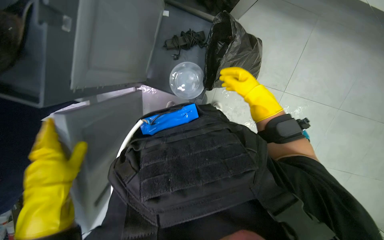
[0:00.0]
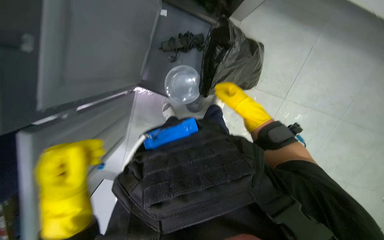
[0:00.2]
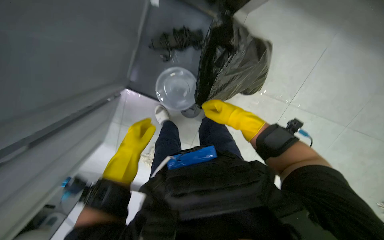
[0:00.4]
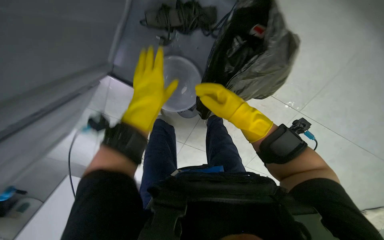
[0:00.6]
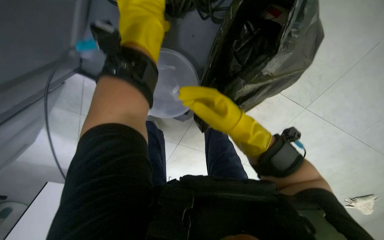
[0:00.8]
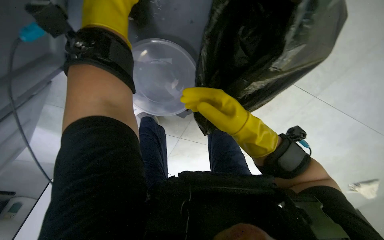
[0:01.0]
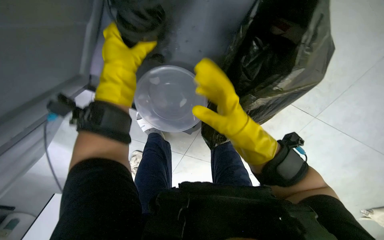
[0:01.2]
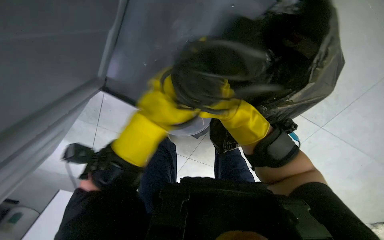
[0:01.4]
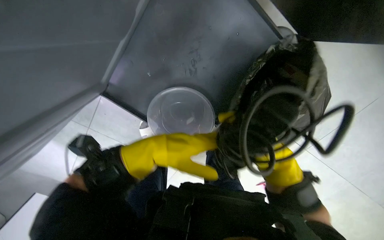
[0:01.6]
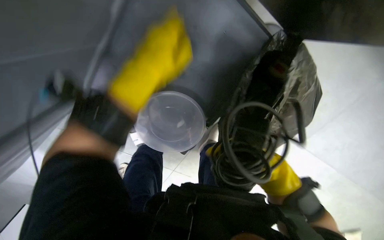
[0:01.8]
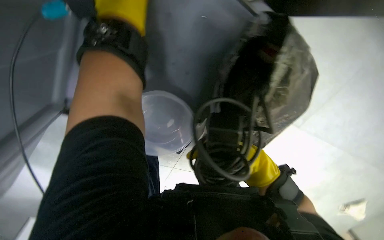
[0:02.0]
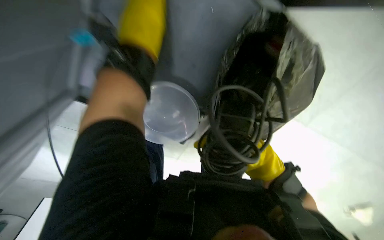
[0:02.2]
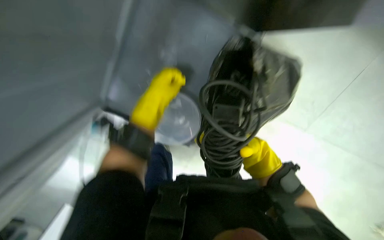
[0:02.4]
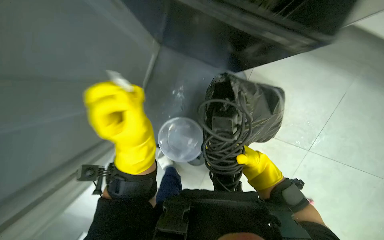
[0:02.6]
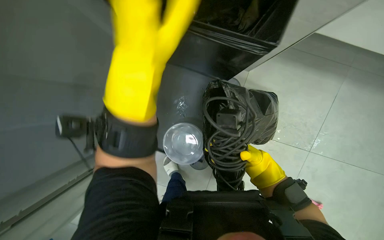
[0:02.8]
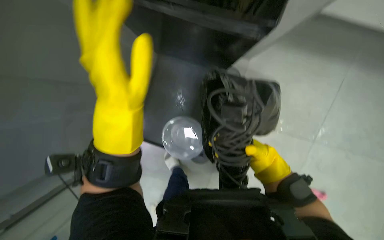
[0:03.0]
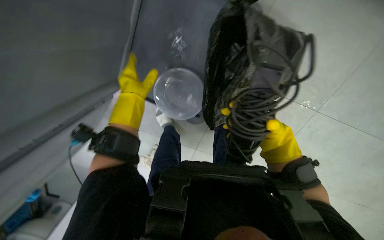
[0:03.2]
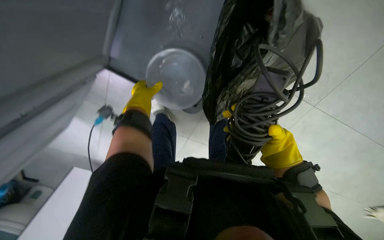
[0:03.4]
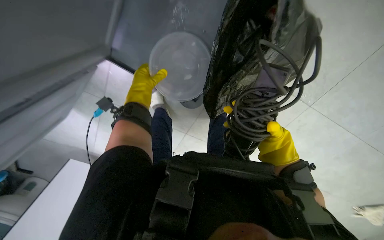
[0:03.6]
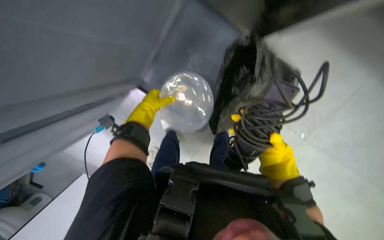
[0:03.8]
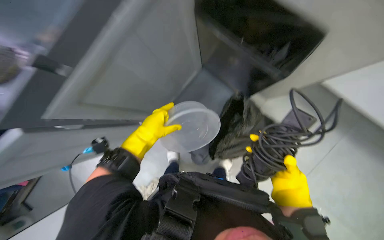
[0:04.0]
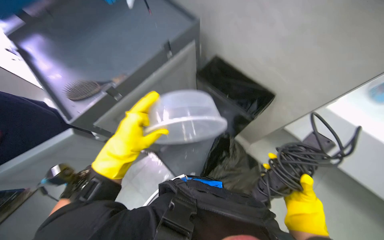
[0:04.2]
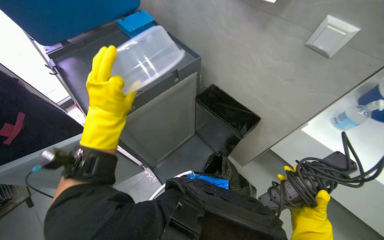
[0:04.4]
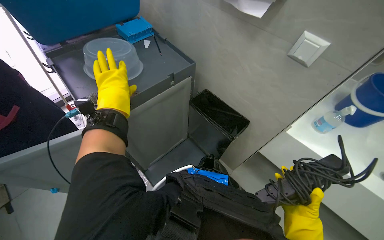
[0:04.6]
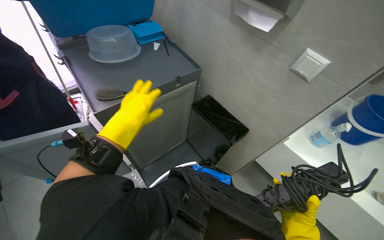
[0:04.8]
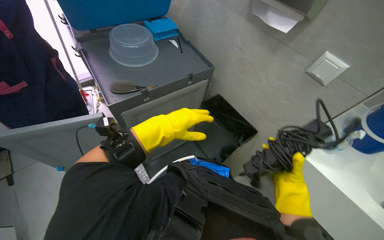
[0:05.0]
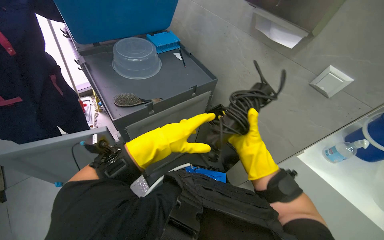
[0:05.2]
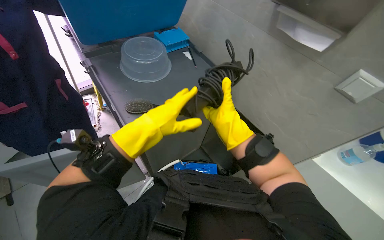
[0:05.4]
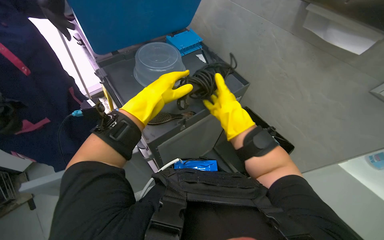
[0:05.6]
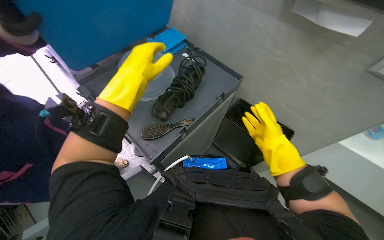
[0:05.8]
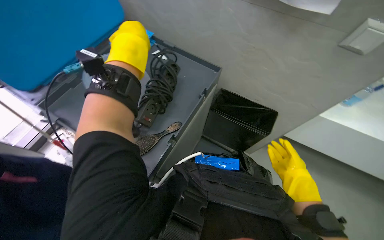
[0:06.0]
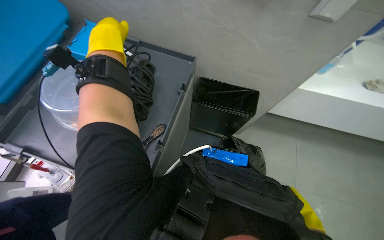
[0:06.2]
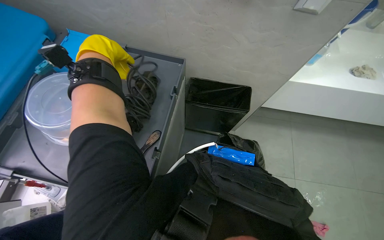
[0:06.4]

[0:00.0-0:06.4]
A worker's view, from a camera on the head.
Job: preparing cleaning supplies.
The whole recording: Organizing items on cleaning cart. The worker places trash bags and other items into the cleaning cart compartments.
0:00.0 to 0:01.6: The left hand shifts approximately 30 cm to the right and farther from the camera, and reaches about 50 cm up the picture, then returns. Meanwhile the right hand shifts approximately 10 cm down the picture.
0:01.6 to 0:03.2: The right hand shifts approximately 10 cm to the left.
0:03.2 to 0:04.8: The view tips upward by some 20 degrees. The right hand goes roughly 10 cm to the right. Meanwhile the left hand moves about 15 cm farther from the camera and comes back.
0:04.8 to 0:06.4: The head rotates about 40 degrees to the right. The view tilts some 10 degrees downward.

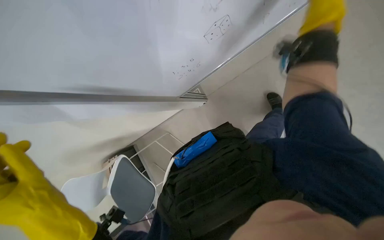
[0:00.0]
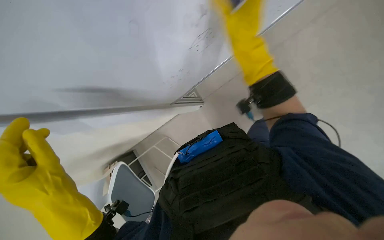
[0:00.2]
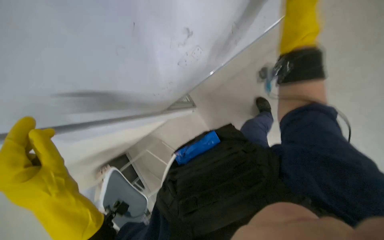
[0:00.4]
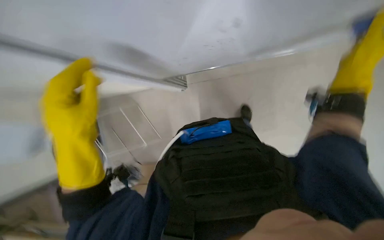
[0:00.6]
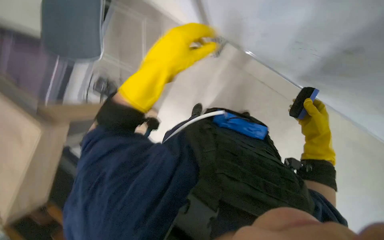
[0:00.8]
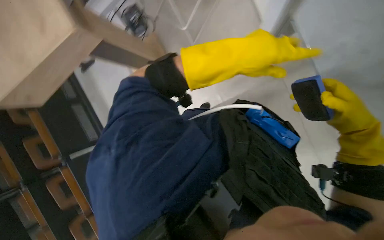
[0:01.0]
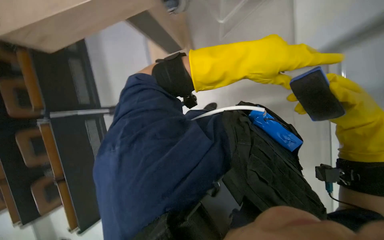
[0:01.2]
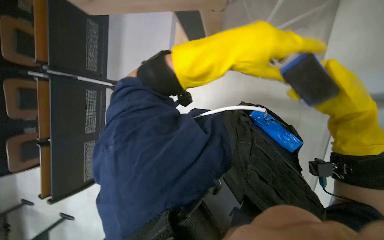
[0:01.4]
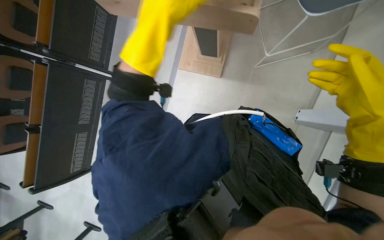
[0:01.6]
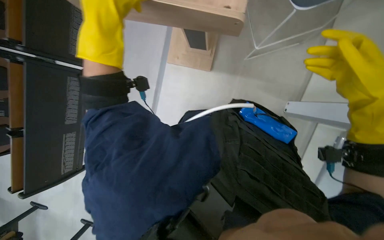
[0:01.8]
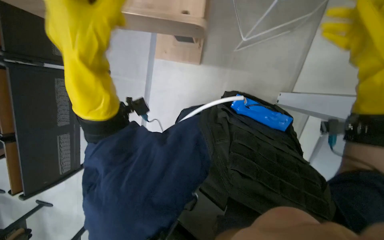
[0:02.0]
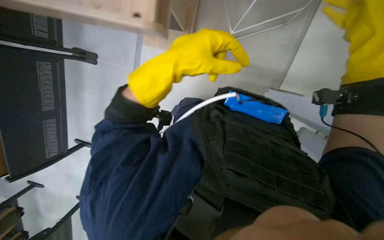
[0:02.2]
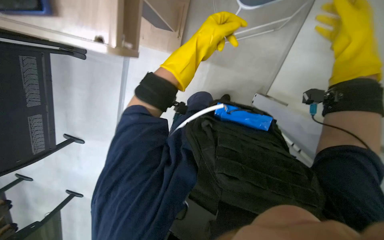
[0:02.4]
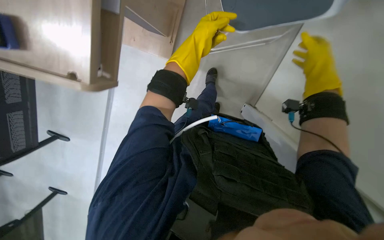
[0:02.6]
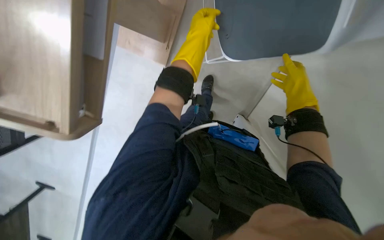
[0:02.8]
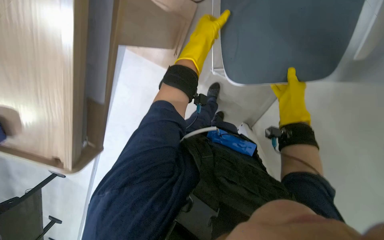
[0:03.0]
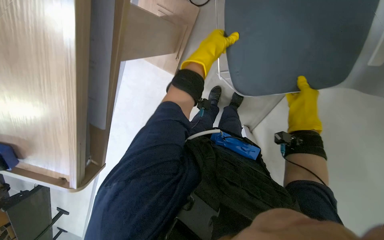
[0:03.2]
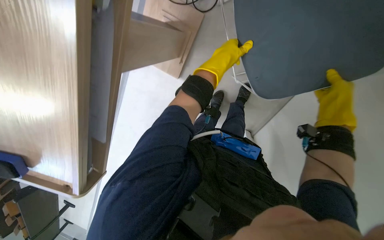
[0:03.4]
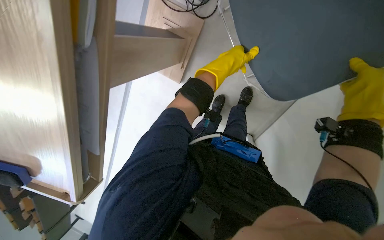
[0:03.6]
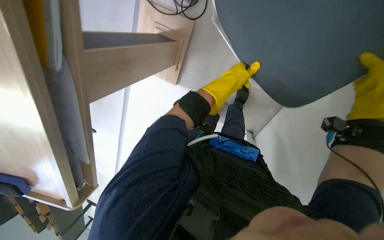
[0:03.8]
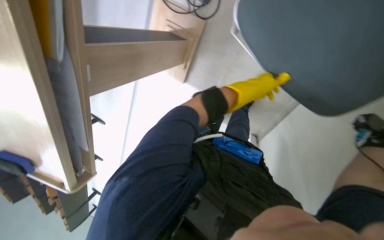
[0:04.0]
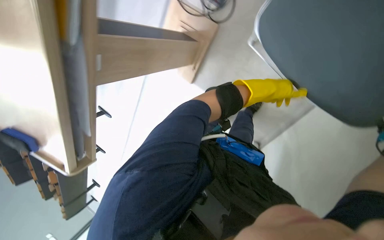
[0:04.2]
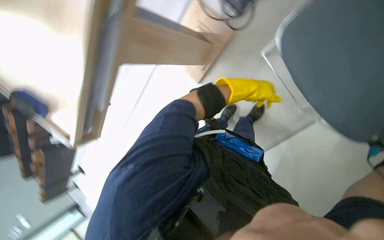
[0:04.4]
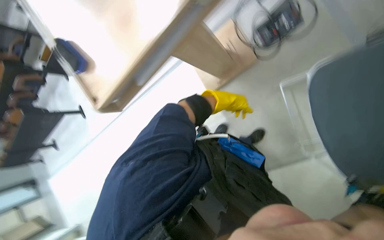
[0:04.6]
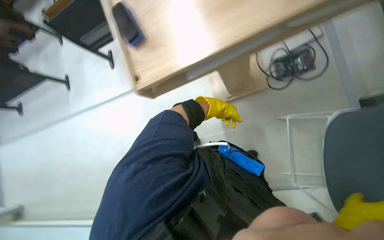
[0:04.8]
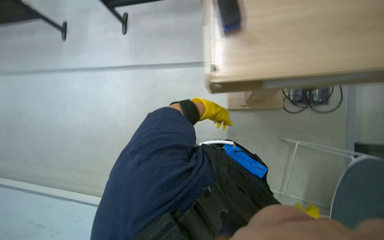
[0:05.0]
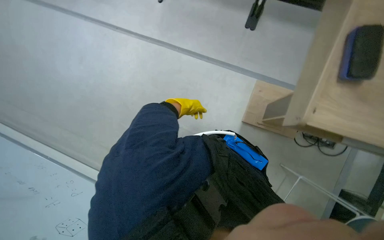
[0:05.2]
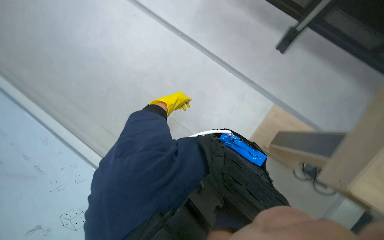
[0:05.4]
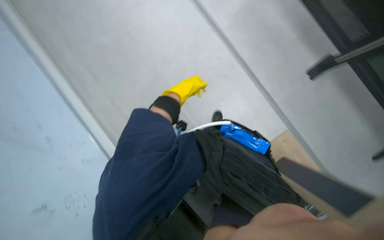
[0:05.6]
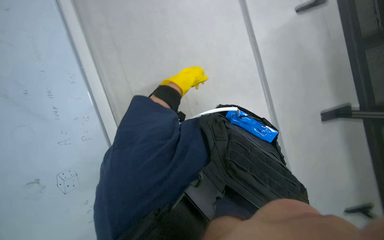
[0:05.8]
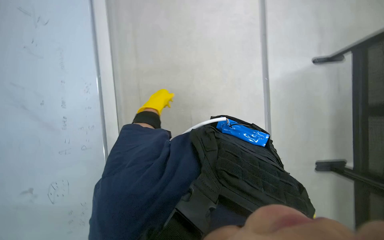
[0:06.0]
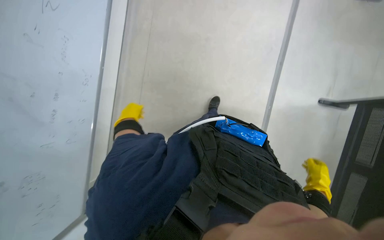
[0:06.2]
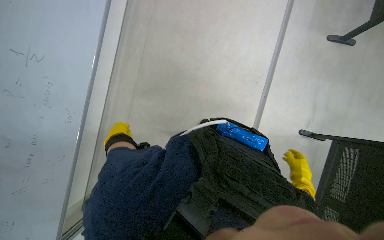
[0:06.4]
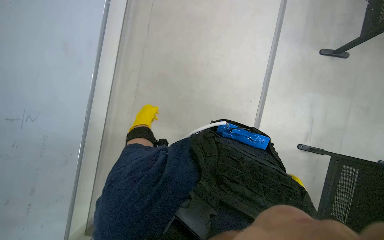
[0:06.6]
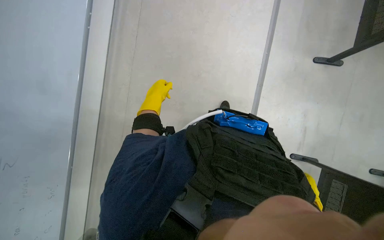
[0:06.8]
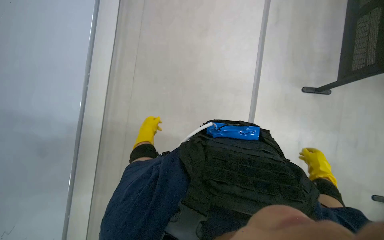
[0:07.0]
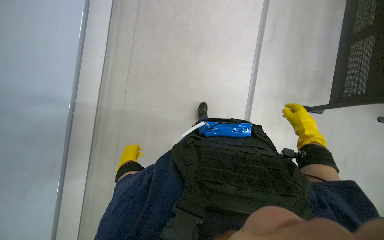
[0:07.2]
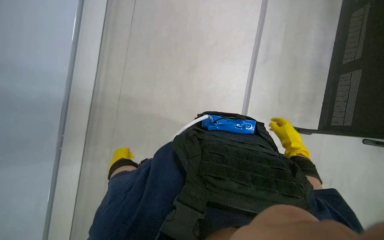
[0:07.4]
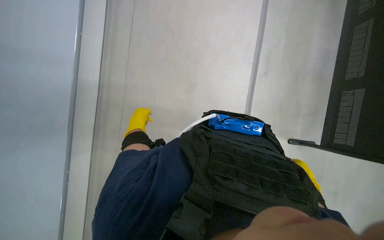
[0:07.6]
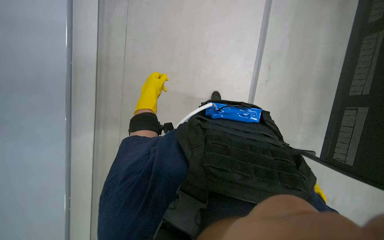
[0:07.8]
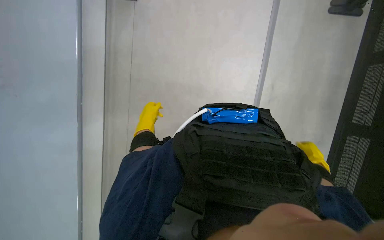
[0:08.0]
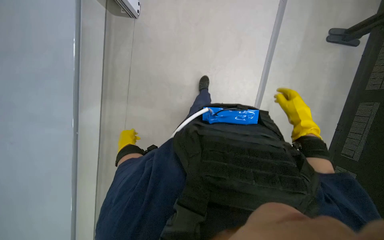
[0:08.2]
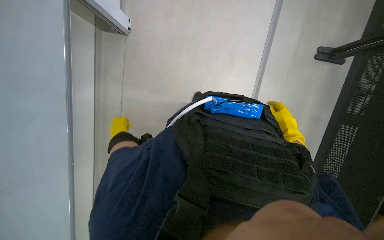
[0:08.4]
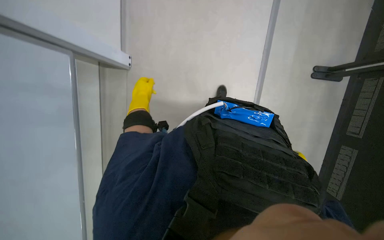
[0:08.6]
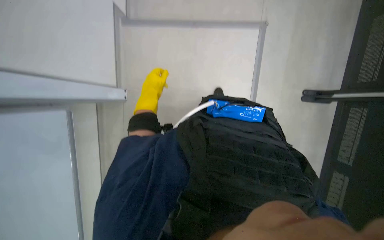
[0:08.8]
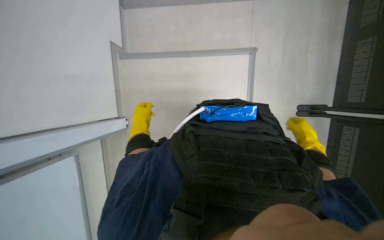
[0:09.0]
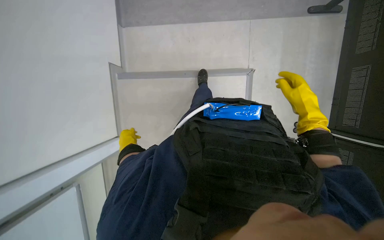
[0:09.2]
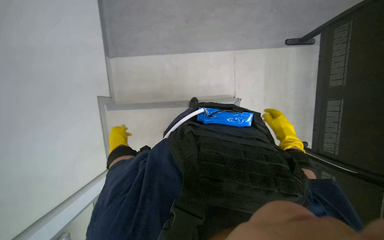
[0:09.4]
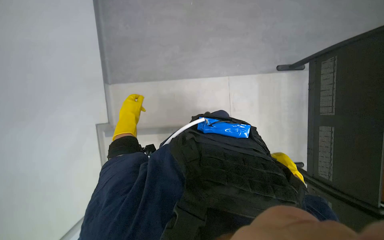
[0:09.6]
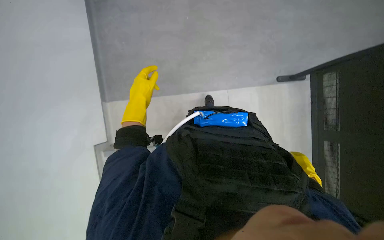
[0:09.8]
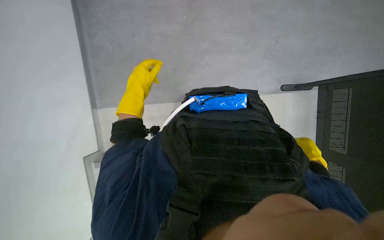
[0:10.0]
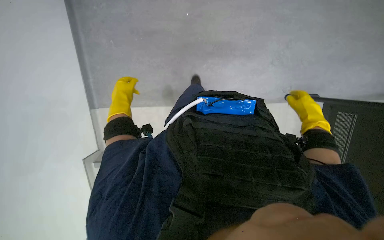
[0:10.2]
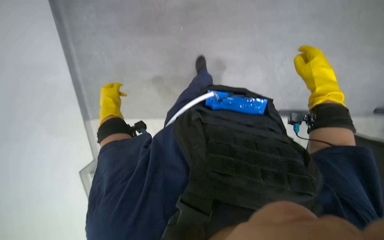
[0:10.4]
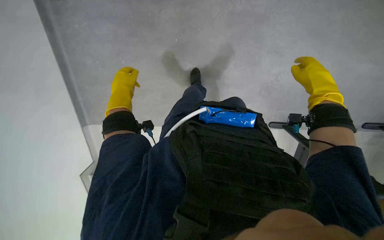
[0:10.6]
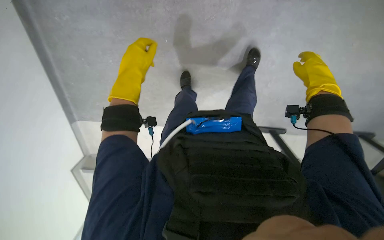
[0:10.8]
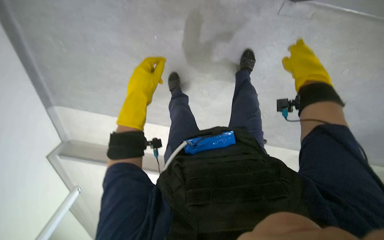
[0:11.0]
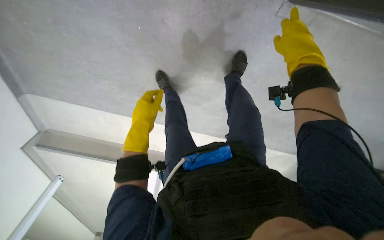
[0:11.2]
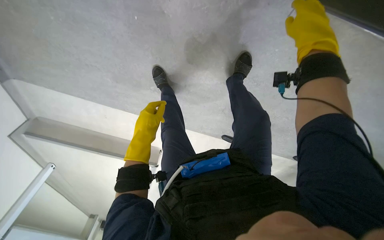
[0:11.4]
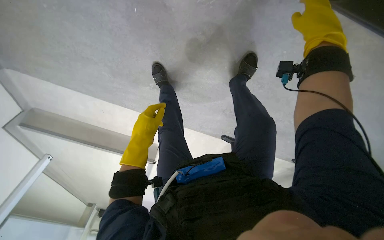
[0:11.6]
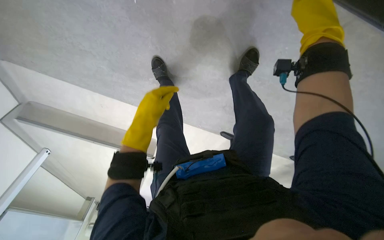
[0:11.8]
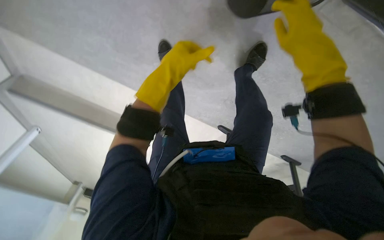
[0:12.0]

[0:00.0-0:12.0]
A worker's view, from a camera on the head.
Job: organizing items.
The whole recording: Adjusting classroom furniture. The worker adjusts chairs and a fan in the classroom.
0:00.0 to 0:01.6: The left hand goes roughly 35 cm up the picture and farther from the camera.
0:01.6 to 0:03.0: The head rotates roughly 15 degrees to the right. The left hand moves farther from the camera, about 15 cm, and reaches about 5 cm to the left, then returns.
0:03.0 to 0:04.4: The wearer looks approximately 15 degrees further to the left.
0:07.6 to 0:09.0: The wearer looks approximately 15 degrees further upward. The left hand goes up and down the picture, roughly 15 cm each way, reversing 2 times. Meanwhile the right hand moves up the picture, roughly 30 cm.
0:09.0 to 0:10.4: The right hand swings up and down the picture, roughly 30 cm each way, with 2 reversals. Meanwhile the left hand reaches approximately 30 cm up the picture, then returns.
0:10.4 to 0:12.0: The left hand moves to the right, some 20 cm. The right hand moves to the left, some 20 cm.
